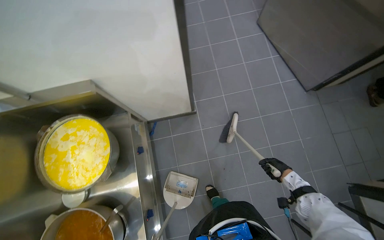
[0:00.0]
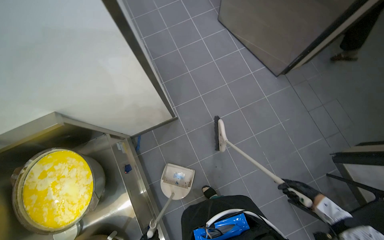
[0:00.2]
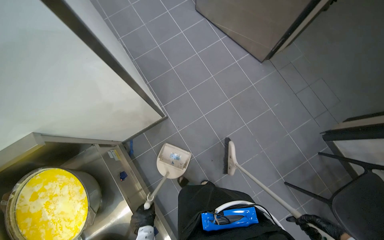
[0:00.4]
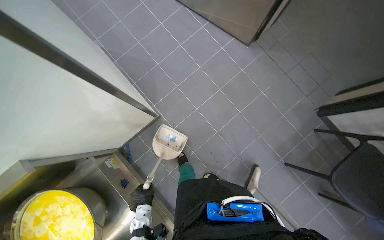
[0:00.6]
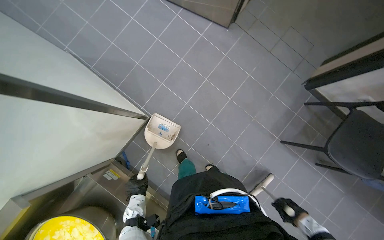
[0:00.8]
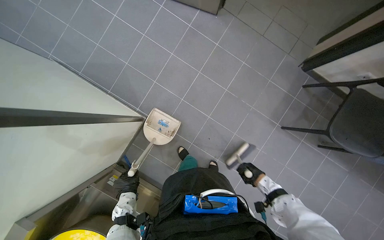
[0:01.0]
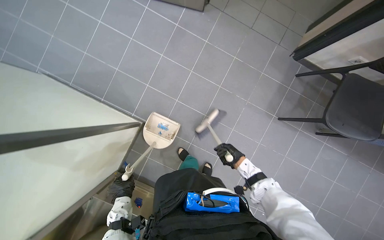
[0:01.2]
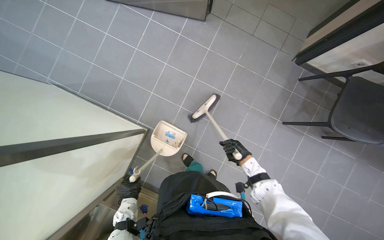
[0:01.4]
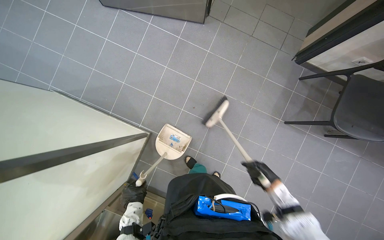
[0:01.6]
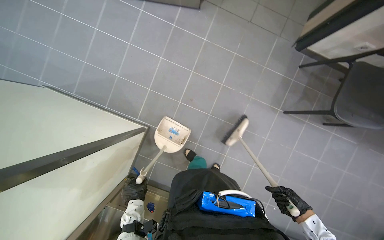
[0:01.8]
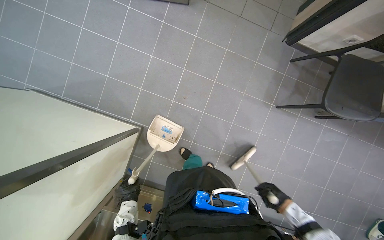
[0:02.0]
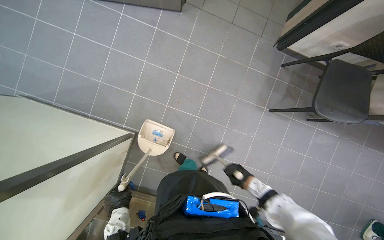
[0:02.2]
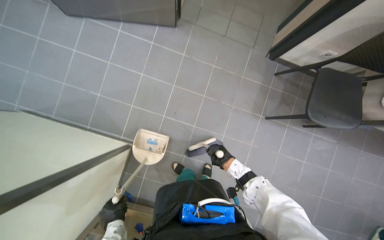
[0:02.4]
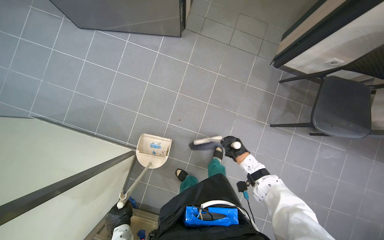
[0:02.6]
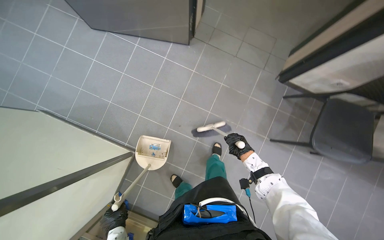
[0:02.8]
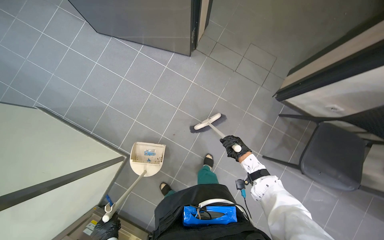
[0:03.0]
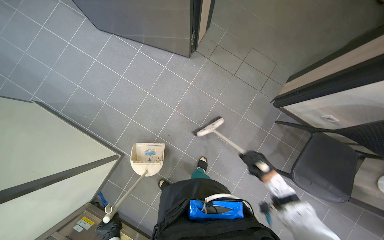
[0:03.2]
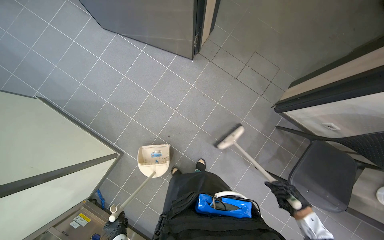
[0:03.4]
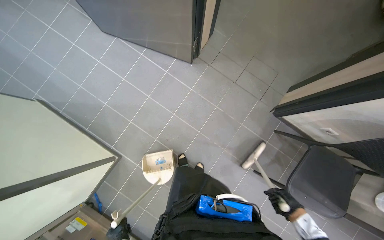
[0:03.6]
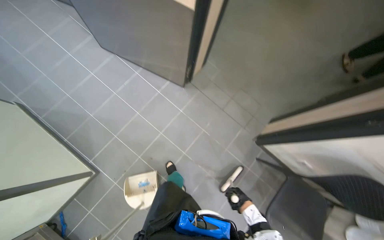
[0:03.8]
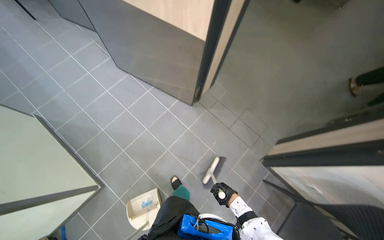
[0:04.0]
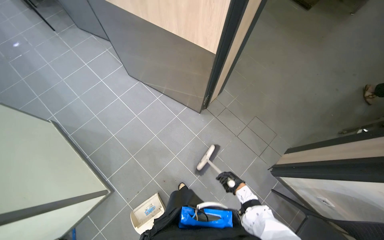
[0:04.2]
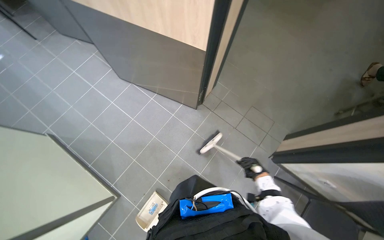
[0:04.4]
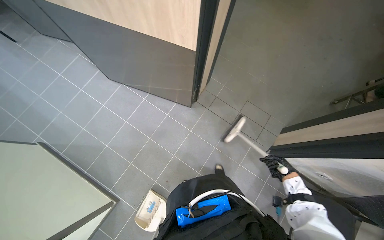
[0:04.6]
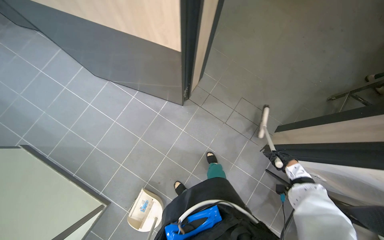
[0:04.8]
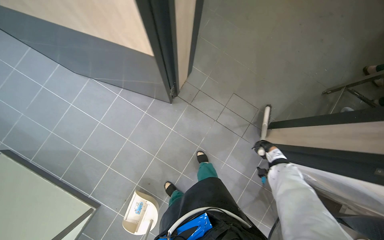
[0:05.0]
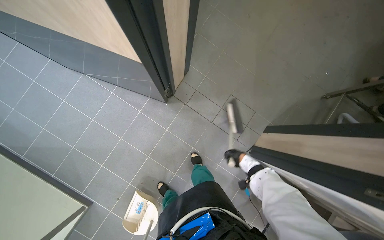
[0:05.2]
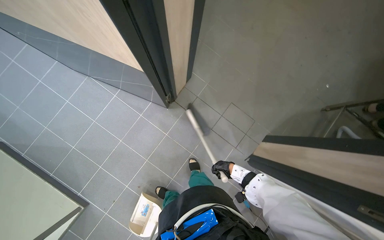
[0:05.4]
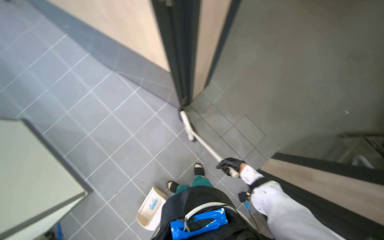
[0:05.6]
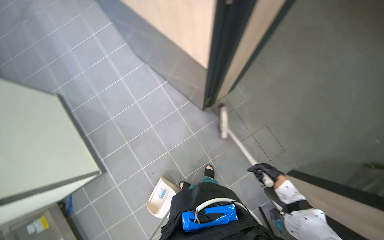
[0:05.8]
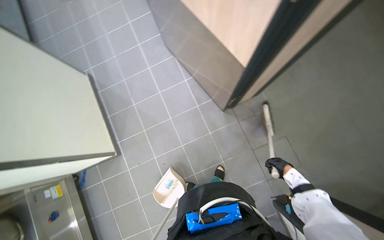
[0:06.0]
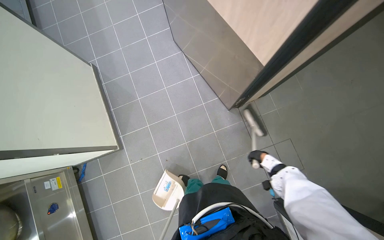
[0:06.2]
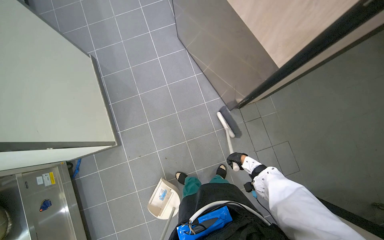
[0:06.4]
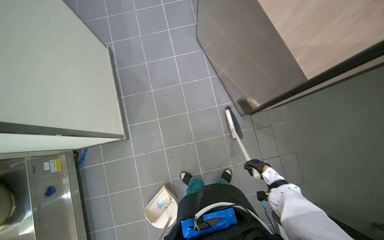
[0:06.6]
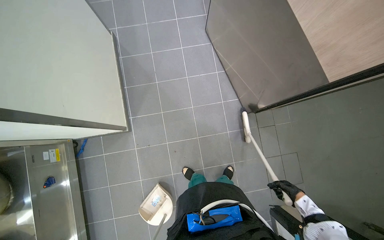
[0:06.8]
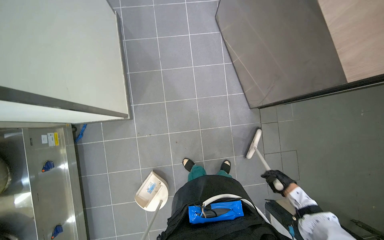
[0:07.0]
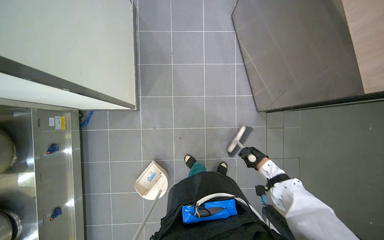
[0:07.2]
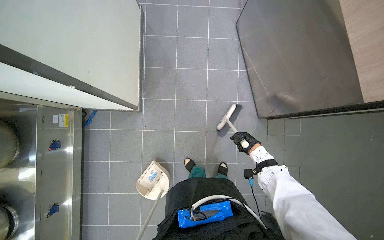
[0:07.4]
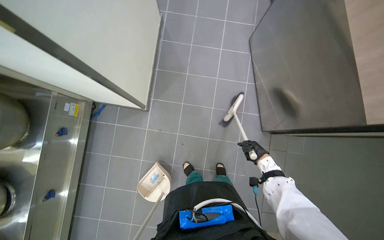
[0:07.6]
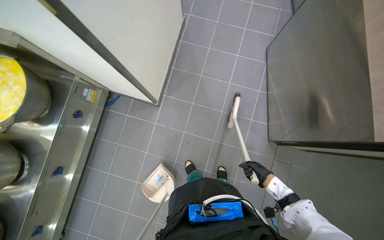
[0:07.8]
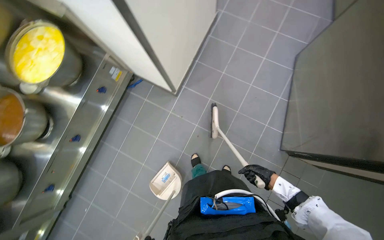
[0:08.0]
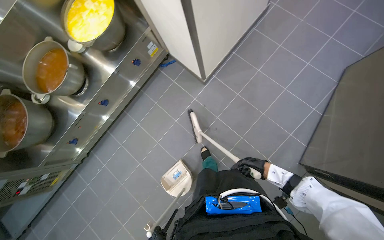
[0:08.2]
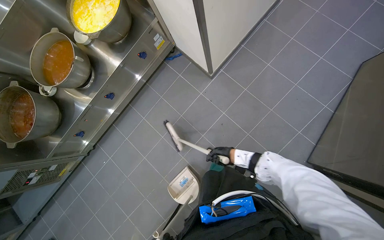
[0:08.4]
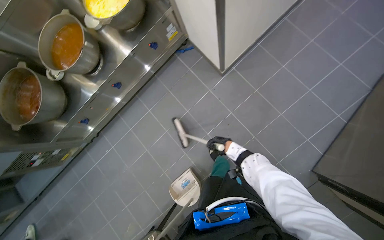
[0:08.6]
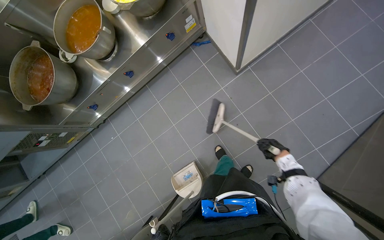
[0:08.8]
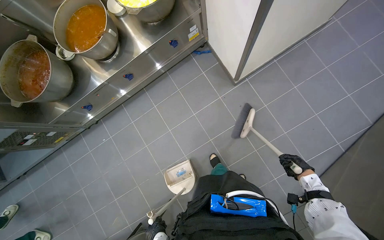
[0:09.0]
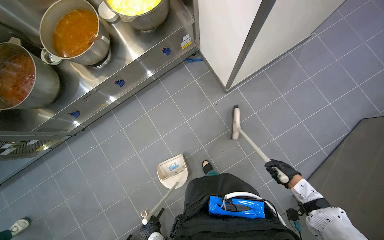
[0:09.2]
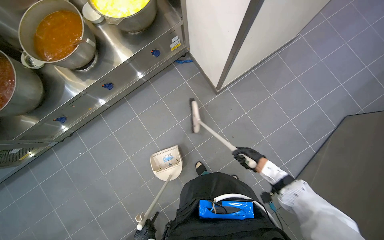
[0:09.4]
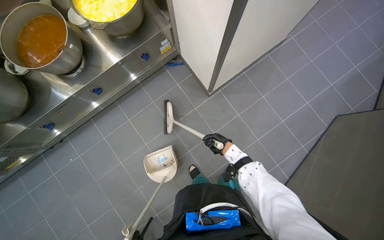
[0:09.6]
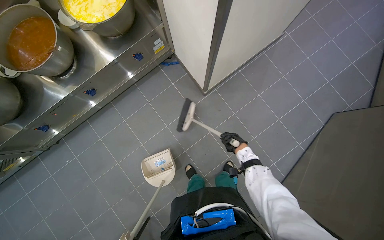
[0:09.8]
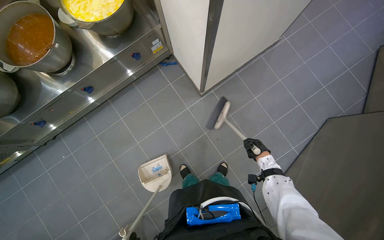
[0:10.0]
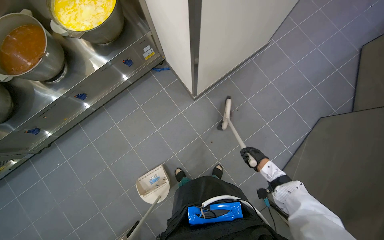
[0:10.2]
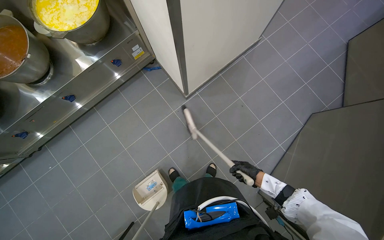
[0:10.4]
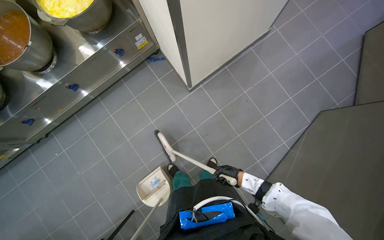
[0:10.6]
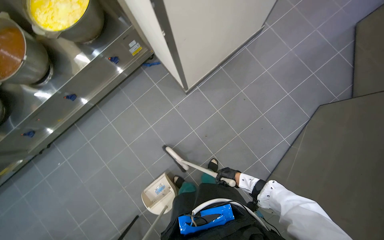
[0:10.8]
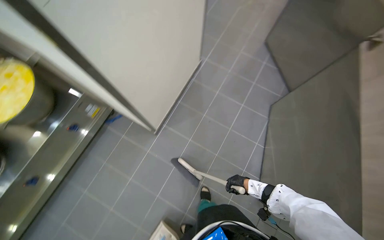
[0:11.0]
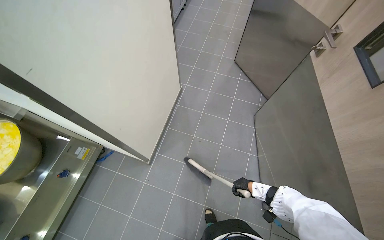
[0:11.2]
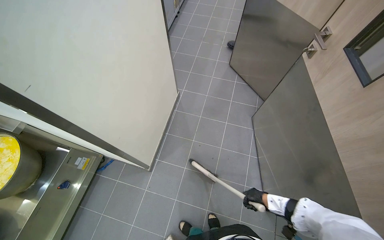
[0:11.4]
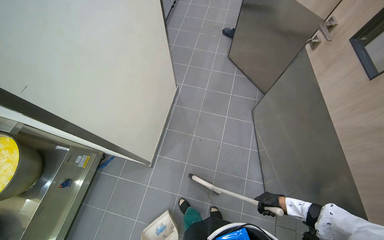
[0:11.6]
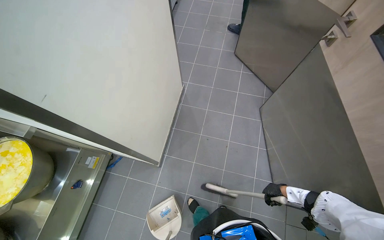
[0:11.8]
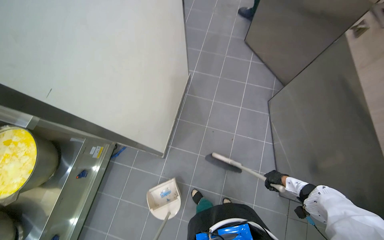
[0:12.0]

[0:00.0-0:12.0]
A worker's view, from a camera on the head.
Job: sweeping floor.
The whole recording: Sweeping kitchen floor. The worker sweeps the kitchen floor with a broom and dustpan, moving chairs to clean underneath them.
0:00.0 to 0:01.6: Everything in view rotates roughly 55 degrees counterclockwise.
0:01.6 to 0:03.0: The right hand swings nearer and farther, roughly 25 cm each way, with 3 reversals.
0:03.0 to 0:04.4: The right hand is displaced nearer to the camera by some 15 cm, and goes to the right and returns, about 20 cm each way.
0:04.4 to 0:06.0: Everything in view rotates some 25 degrees clockwise.
0:06.0 to 0:07.6: The head travels to the left, about 40 cm. The scene rotates clockwise by approximately 35 degrees.
0:07.6 to 0:09.0: The wearer looks some 50 degrees further to the left.
0:10.4 to 0:12.0: The scene turns roughly 35 degrees counterclockwise in the picture.

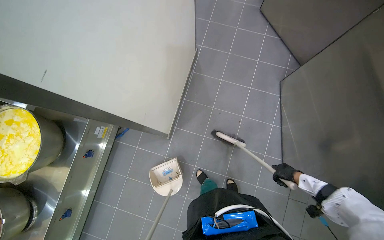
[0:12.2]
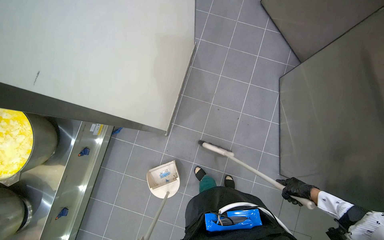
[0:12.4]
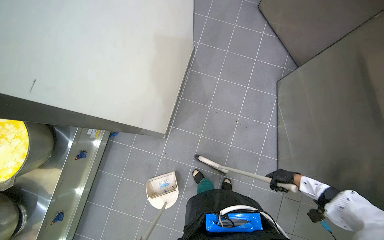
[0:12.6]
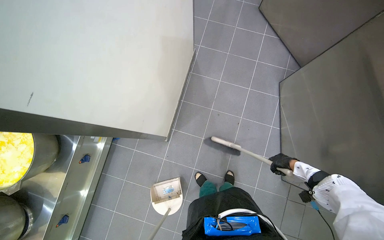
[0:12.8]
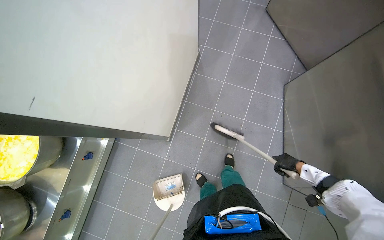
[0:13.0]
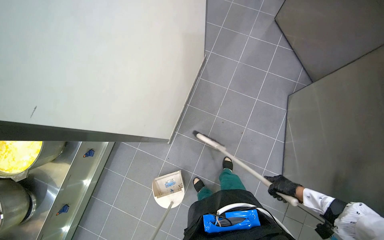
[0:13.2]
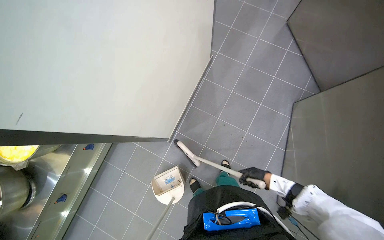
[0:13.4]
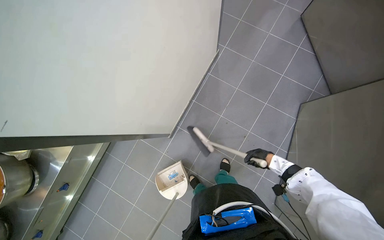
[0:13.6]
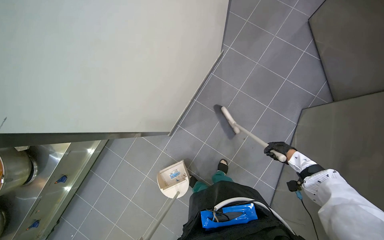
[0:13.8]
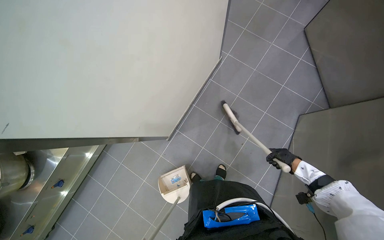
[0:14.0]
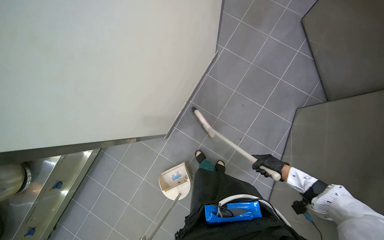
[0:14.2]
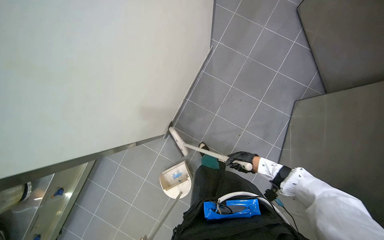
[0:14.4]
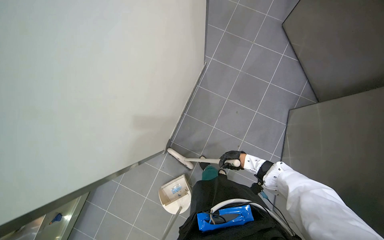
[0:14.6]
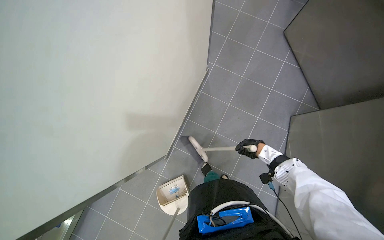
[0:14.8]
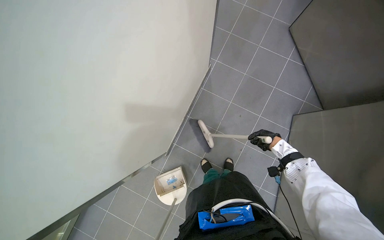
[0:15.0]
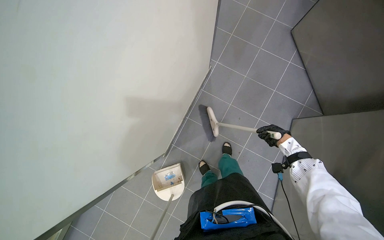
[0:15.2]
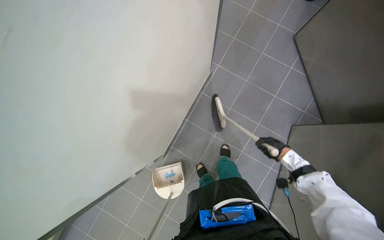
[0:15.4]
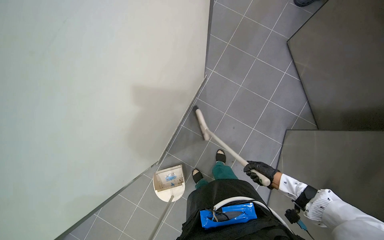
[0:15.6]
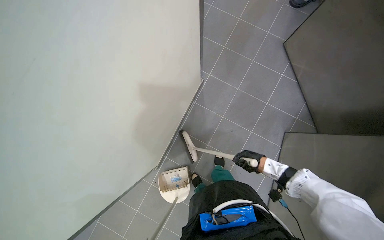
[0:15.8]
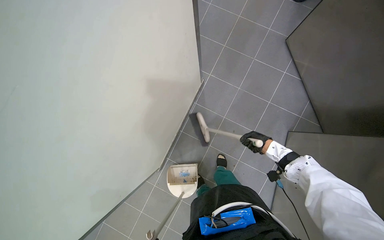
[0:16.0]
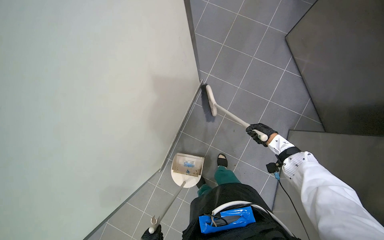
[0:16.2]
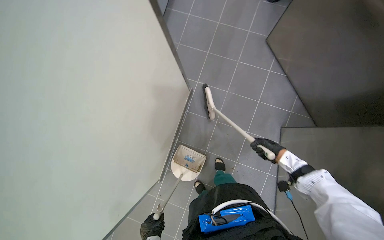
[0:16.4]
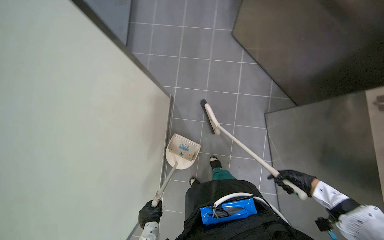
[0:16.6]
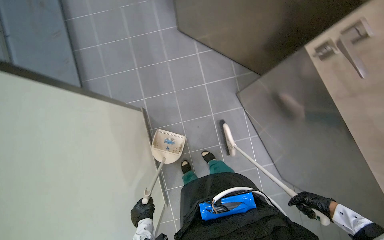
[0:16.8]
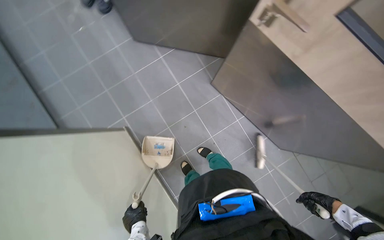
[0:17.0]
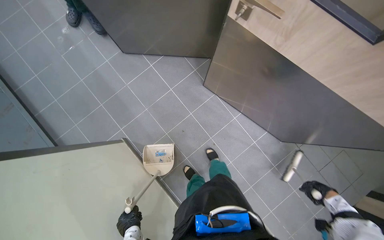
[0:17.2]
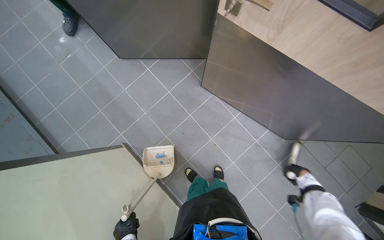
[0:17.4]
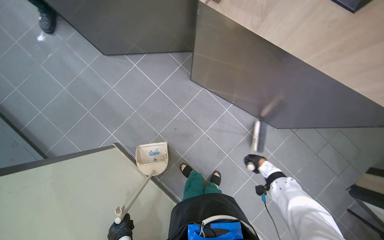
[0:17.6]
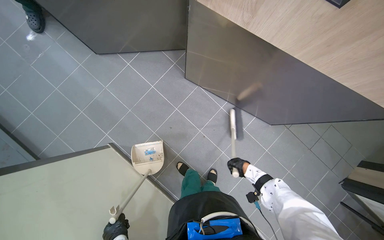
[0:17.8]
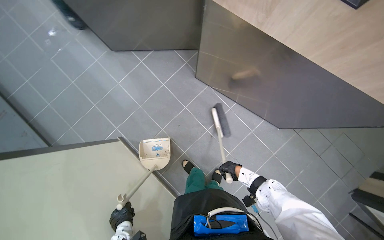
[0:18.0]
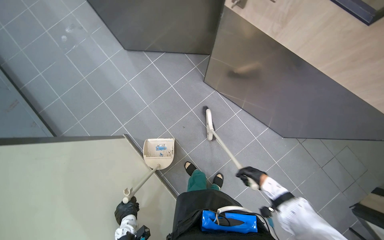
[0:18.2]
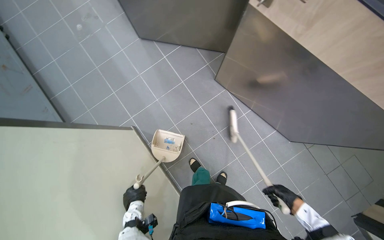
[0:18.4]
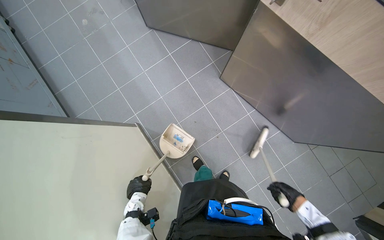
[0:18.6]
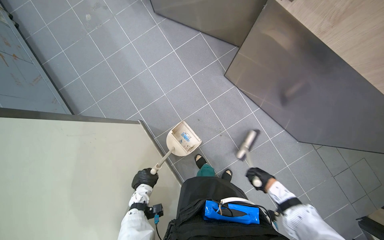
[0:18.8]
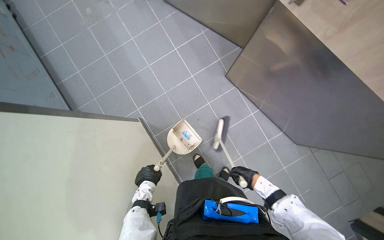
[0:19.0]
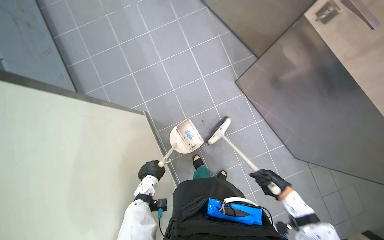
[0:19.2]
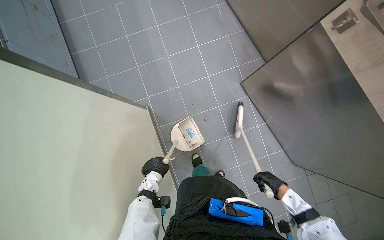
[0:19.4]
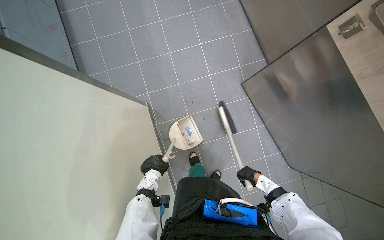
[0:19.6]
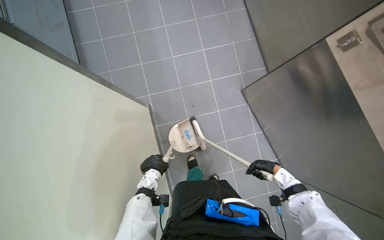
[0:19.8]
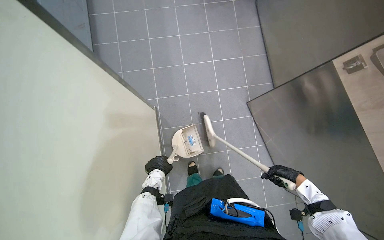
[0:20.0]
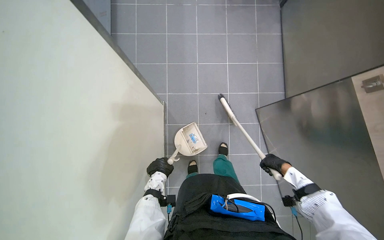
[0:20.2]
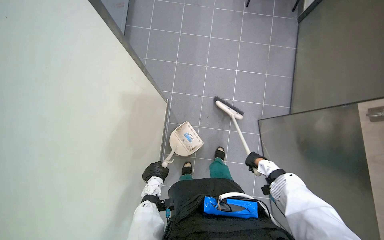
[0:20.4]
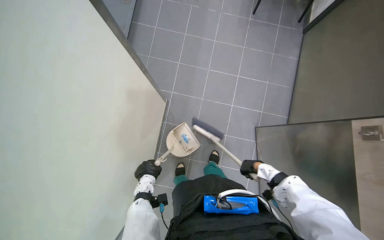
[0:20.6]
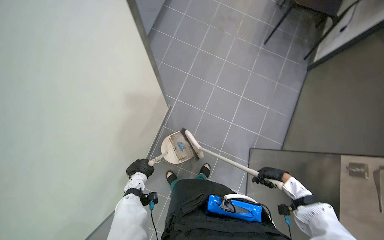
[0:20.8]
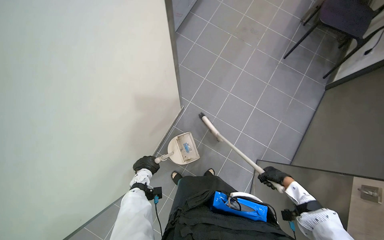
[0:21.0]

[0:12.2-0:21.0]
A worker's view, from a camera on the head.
Job: sweeping floor.
The whole recording: Sweeping kitchen floor. The worker sweeps the kitchen floor with a broom and dustpan, moving chairs to clean underneath them.
0:12.2 to 0:13.6: The right hand swings nearer and farther, roughly 15 cm each way, with 3 reversals.
0:13.6 to 0:15.2: The right hand swings left and right, approximately 20 cm each way, with 2 reversals.
0:15.2 to 0:16.6: The right hand heads nearer to the camera, covering about 20 cm.
0:16.6 to 0:18.0: The scene turns some 50 degrees counterclockwise in the picture.
0:18.0 to 0:19.6: The scene rotates clockwise by about 25 degrees. The right hand goes left and right, roughly 20 cm each way, reversing 3 times.
0:19.6 to 0:21.0: The scene turns approximately 45 degrees clockwise in the picture.
